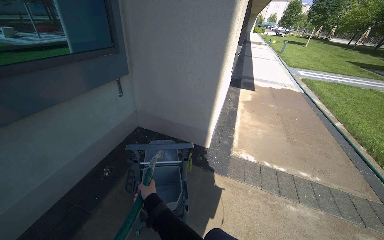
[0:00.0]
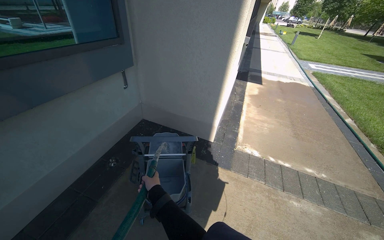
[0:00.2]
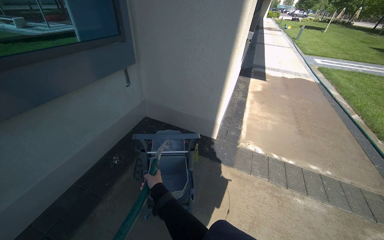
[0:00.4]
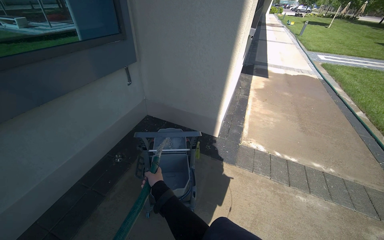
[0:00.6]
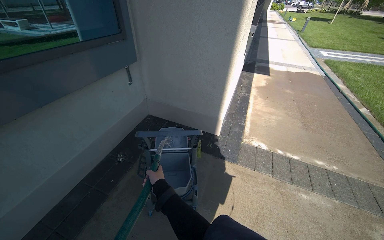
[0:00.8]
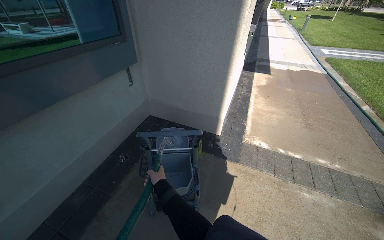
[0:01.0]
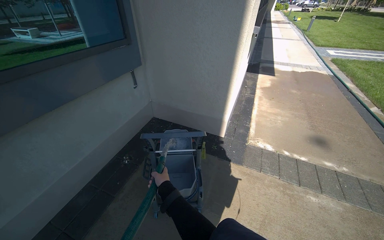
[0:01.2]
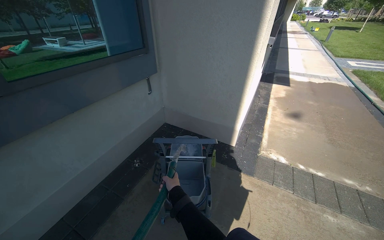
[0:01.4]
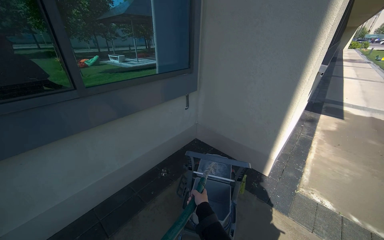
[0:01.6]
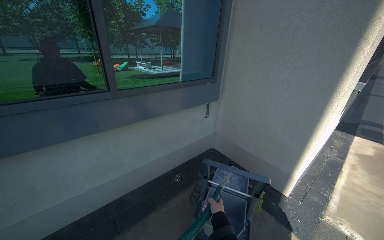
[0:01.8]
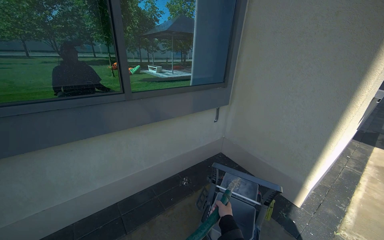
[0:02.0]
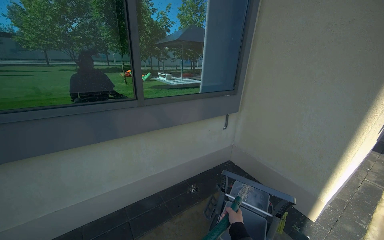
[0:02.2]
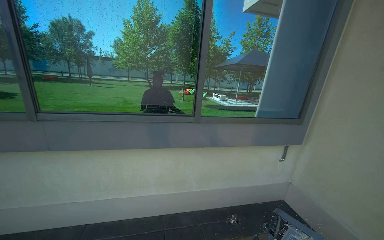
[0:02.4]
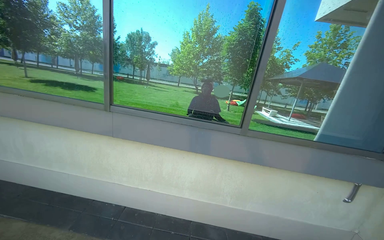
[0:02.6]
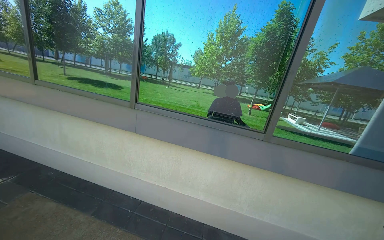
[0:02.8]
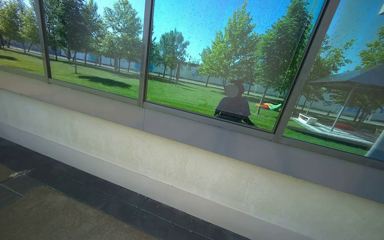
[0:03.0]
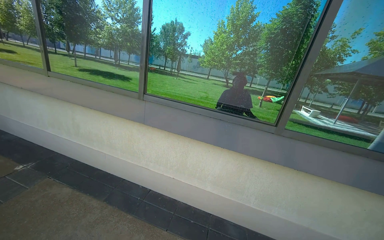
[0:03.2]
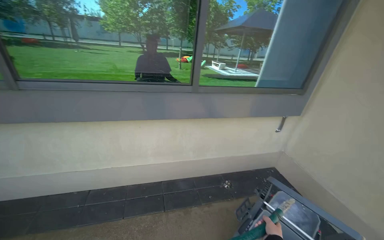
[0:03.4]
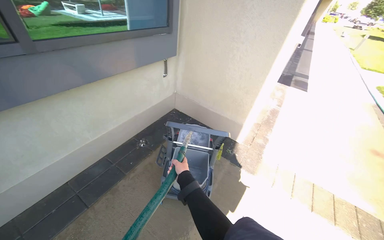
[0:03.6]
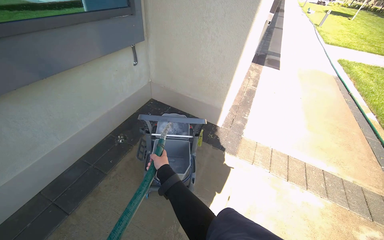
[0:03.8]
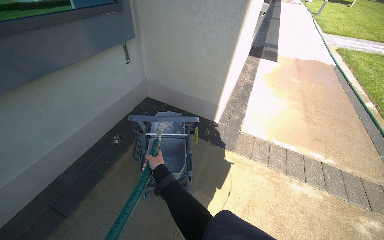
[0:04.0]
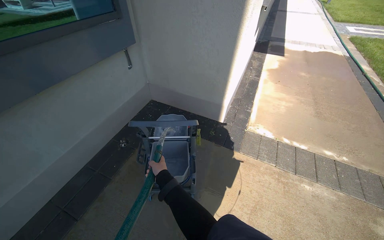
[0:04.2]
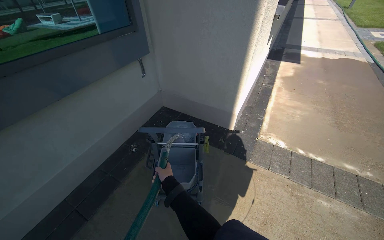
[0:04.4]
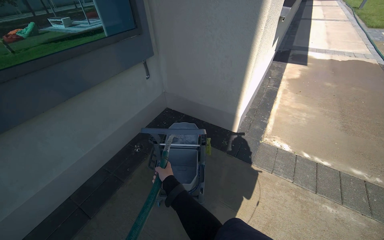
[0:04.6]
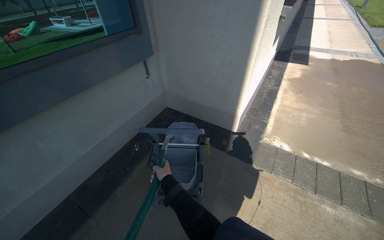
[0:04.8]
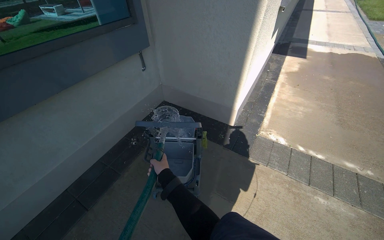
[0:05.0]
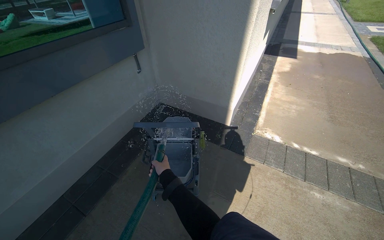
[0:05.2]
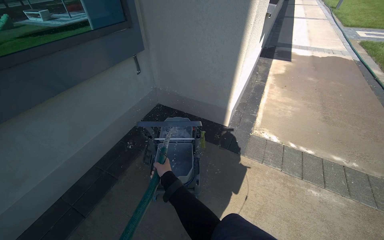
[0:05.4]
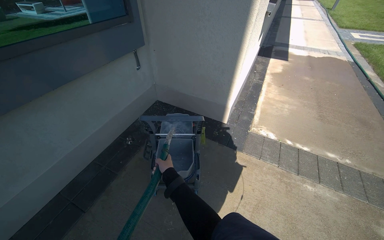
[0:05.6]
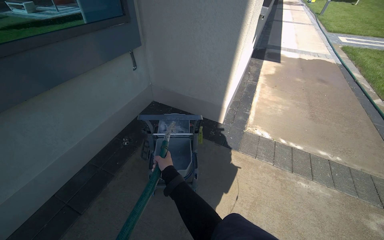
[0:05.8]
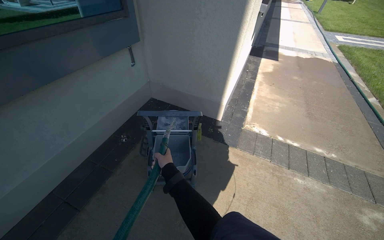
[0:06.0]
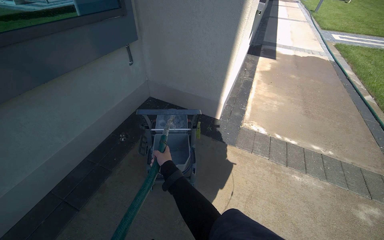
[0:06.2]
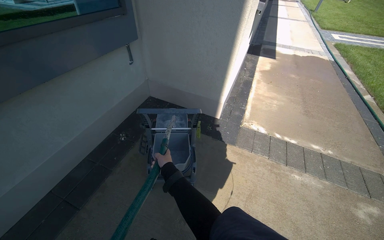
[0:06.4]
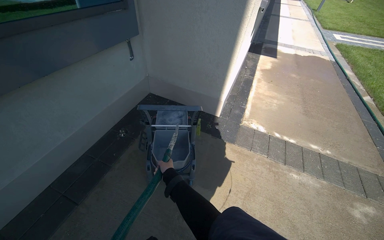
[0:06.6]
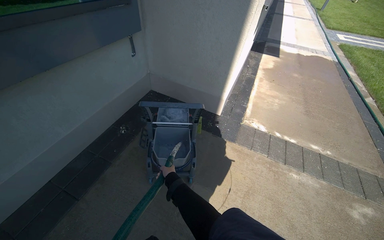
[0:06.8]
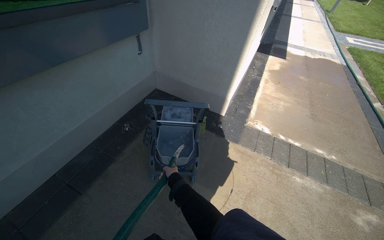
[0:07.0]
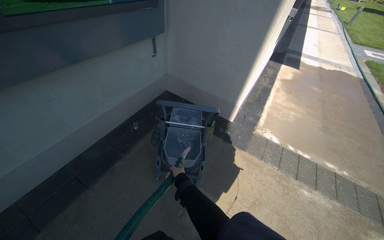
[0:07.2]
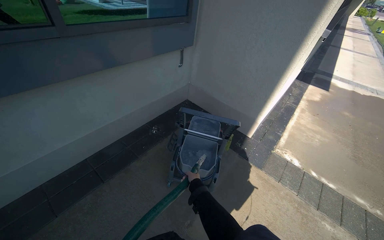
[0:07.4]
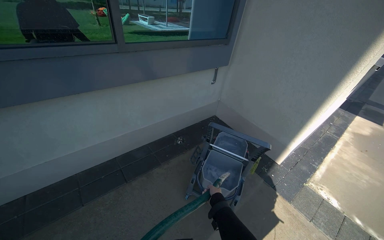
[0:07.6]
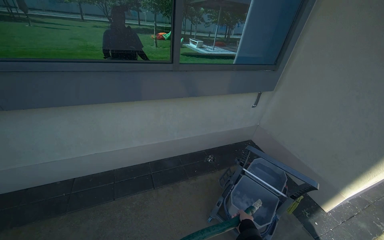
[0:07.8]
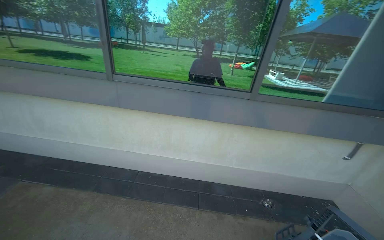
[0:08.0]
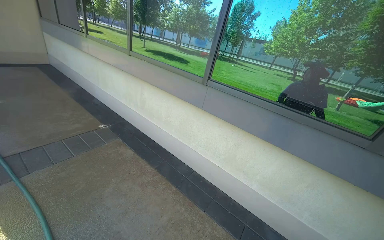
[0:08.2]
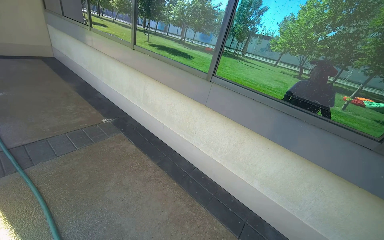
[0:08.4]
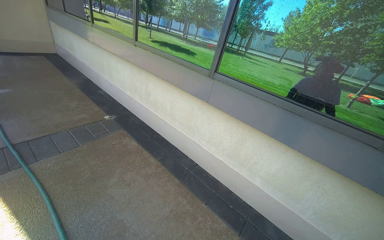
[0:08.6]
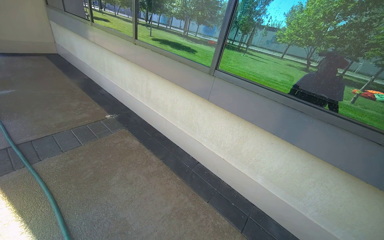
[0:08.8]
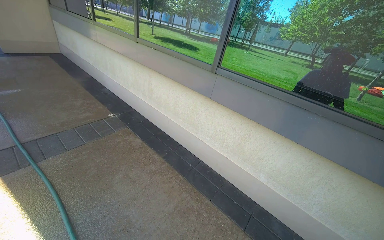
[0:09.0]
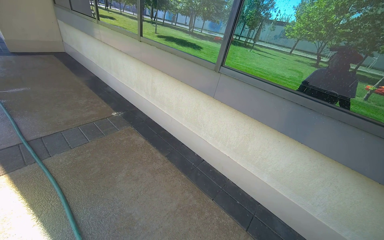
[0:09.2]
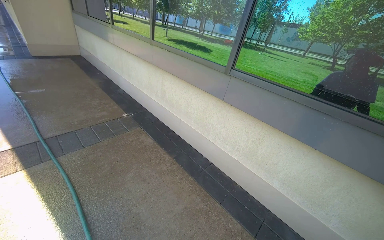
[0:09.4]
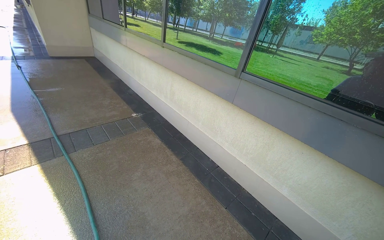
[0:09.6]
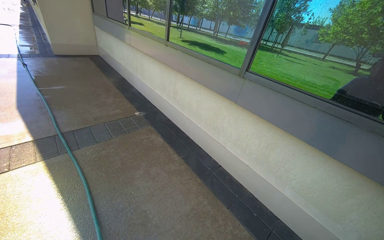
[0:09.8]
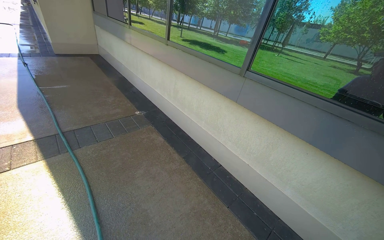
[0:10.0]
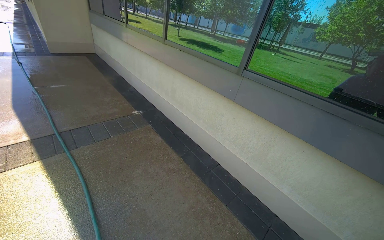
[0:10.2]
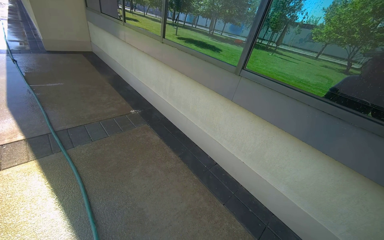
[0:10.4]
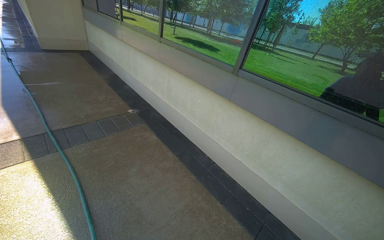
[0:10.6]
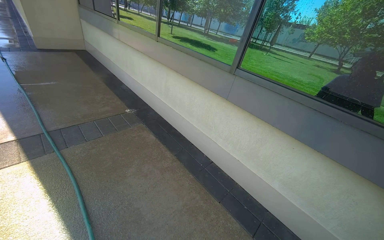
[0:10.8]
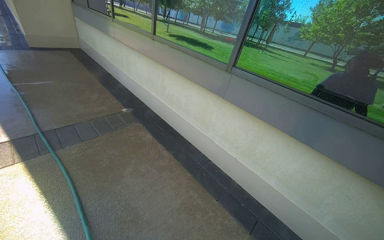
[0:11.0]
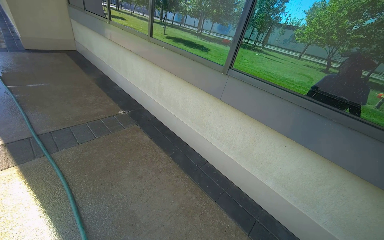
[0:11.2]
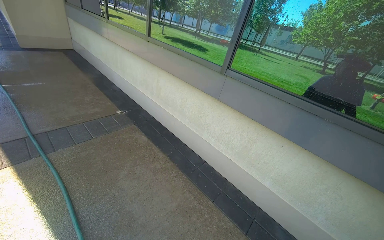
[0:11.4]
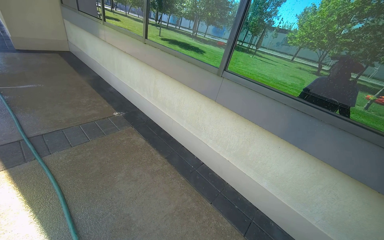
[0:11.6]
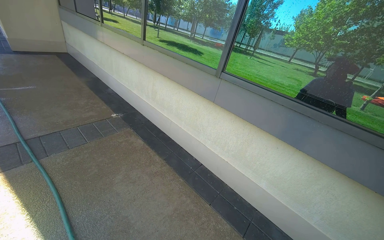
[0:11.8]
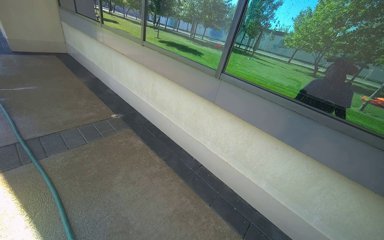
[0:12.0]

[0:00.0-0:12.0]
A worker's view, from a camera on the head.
Job: preparing cleaning supplies.
The whole recording: Filling cleaning cart with water. The worker fills the cleaning cart with water using a hose.
0:00.0 to 0:01.6: The head turns to the left by about 25 degrees.
0:06.0 to 0:07.6: The head turns to the left by approximately 30 degrees.
0:07.6 to 0:09.0: The wearer's head swings approximately 80 degrees to the left. The view tips upward by roughly 15 degrees.

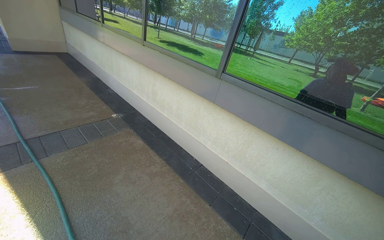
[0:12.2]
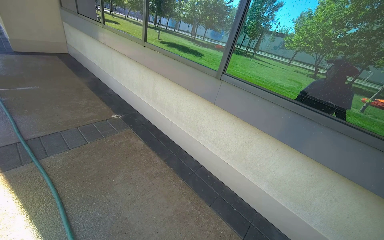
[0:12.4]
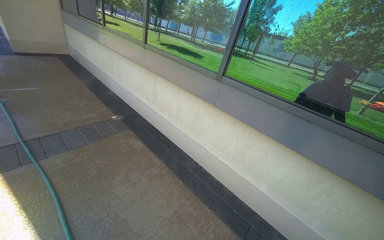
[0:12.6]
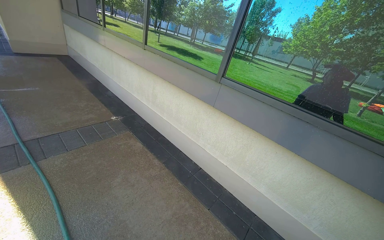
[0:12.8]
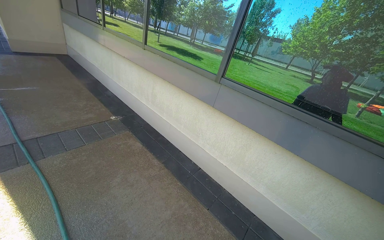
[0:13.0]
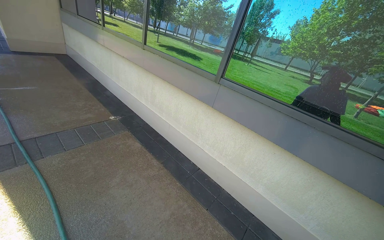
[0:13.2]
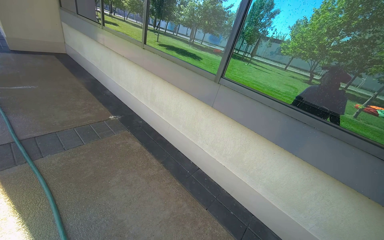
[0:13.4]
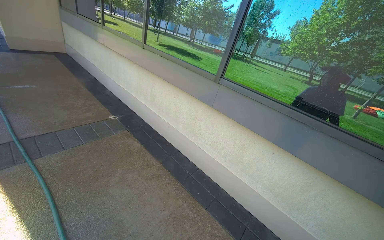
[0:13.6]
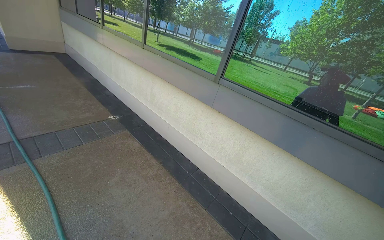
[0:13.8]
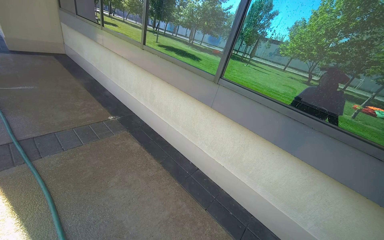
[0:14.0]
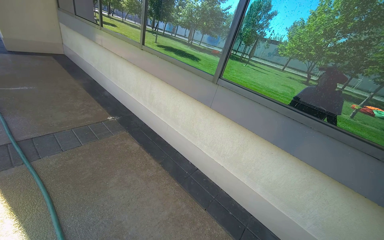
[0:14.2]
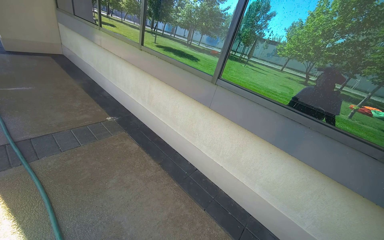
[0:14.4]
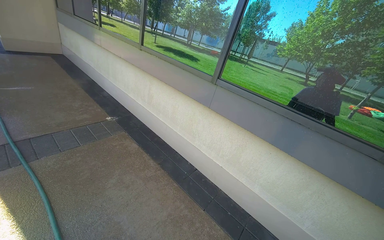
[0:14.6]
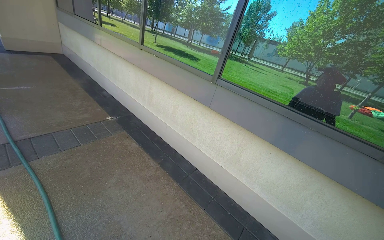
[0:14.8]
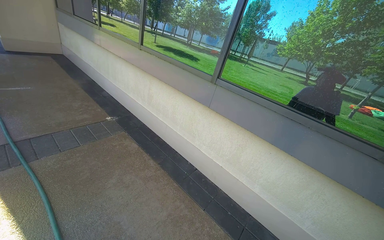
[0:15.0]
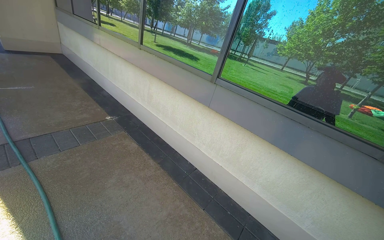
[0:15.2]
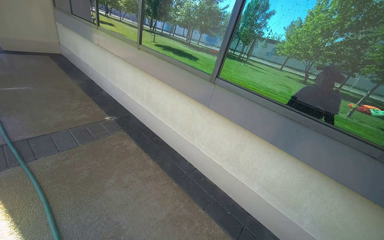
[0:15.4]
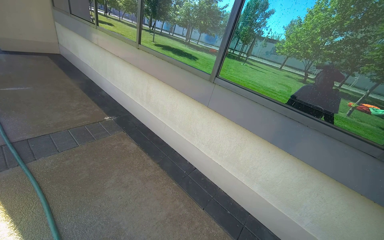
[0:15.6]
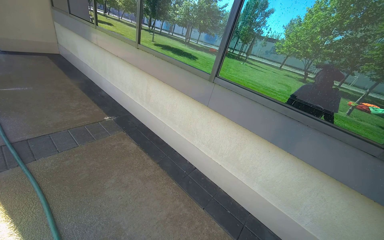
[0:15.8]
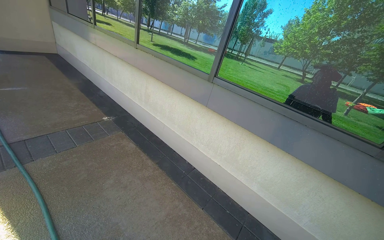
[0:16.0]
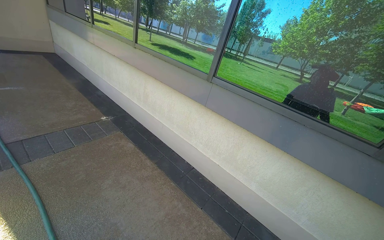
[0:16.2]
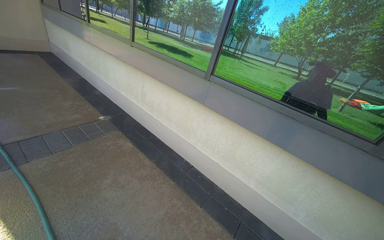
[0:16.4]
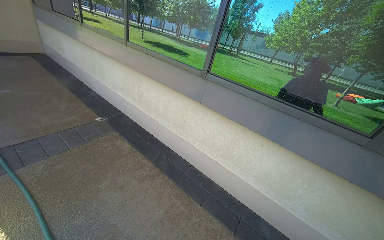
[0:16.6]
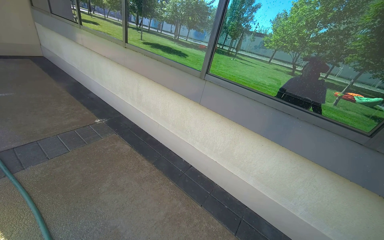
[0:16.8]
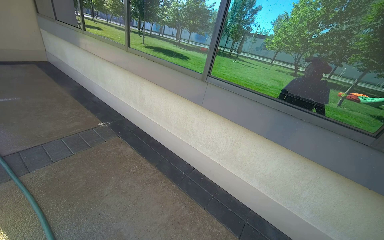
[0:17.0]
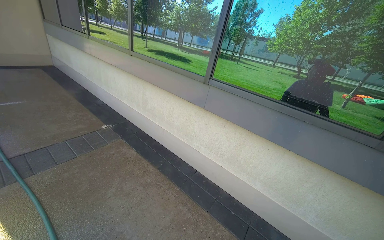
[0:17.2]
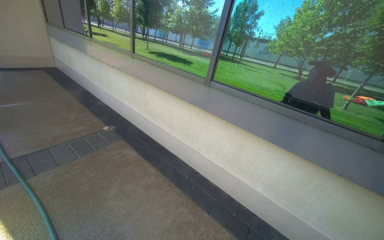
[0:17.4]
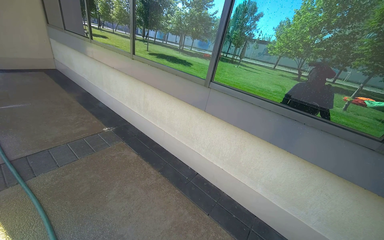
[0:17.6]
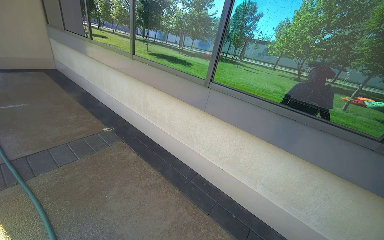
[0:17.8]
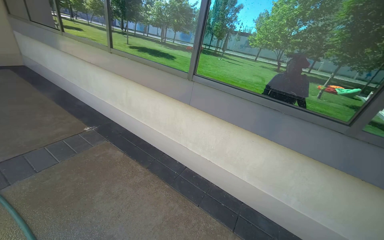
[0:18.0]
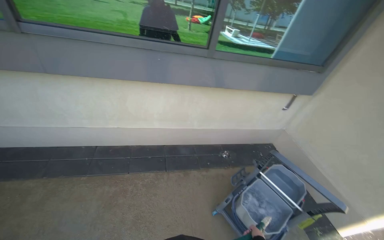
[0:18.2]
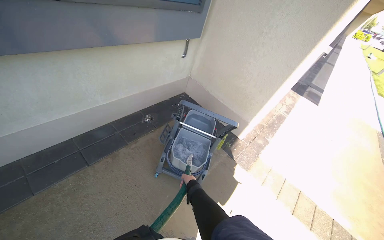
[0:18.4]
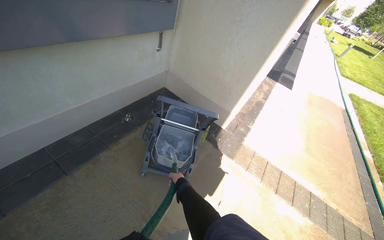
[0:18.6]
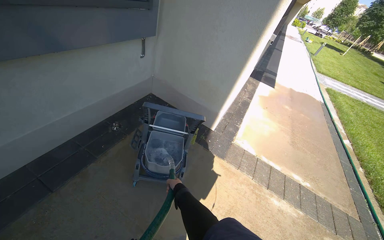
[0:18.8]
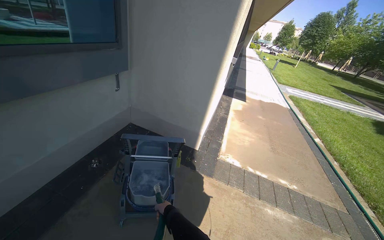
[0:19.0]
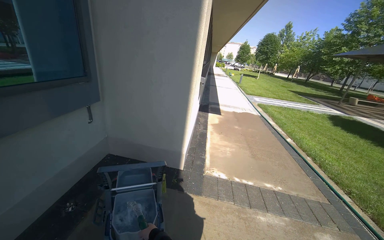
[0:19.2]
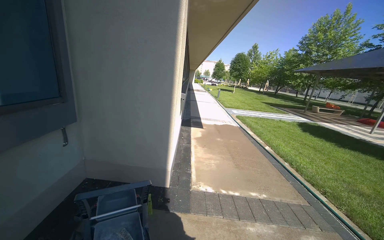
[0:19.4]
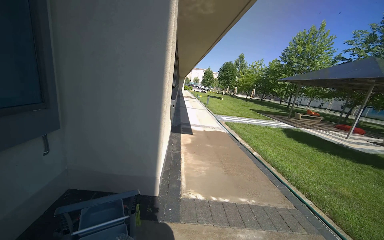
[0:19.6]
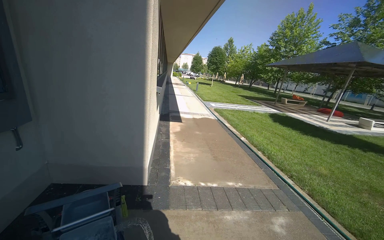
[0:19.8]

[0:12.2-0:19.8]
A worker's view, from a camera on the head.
Job: preparing cleaning supplies.
The whole recording: Filling cleaning cart with water. The worker fills the cleaning cart with water using a hose.
0:16.8 to 0:18.2: The head rotates roughly 45 degrees to the right. The wearer looks some 15 degrees further downward.
0:18.2 to 0:19.8: The head rotates approximately 85 degrees to the right.
